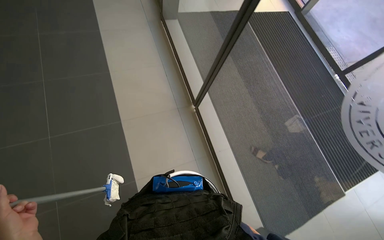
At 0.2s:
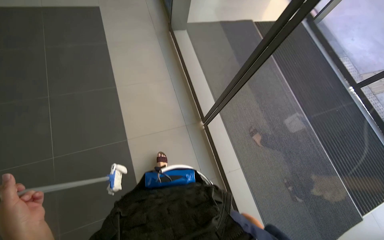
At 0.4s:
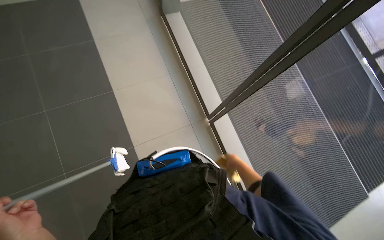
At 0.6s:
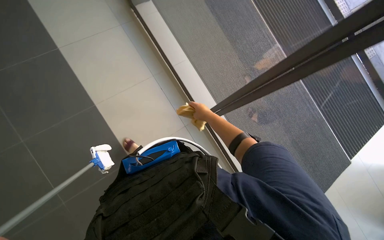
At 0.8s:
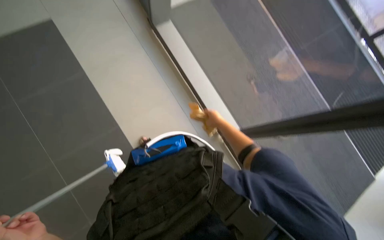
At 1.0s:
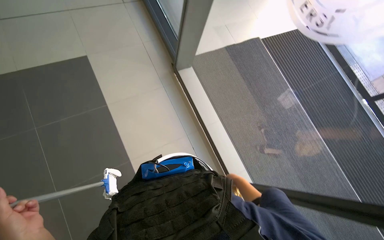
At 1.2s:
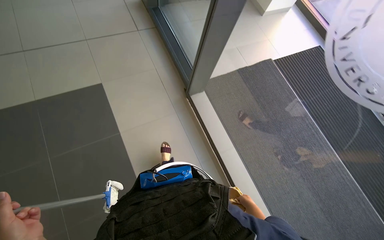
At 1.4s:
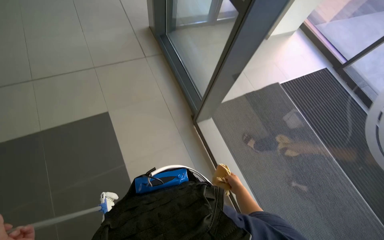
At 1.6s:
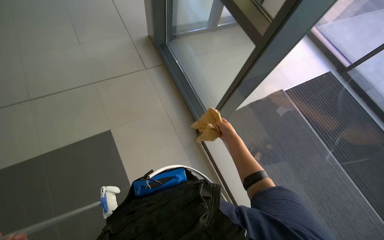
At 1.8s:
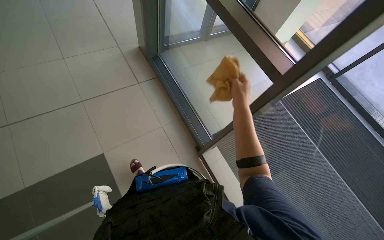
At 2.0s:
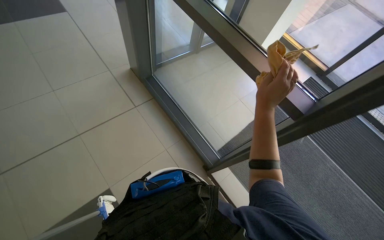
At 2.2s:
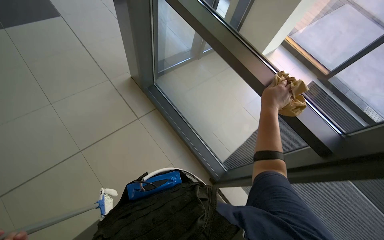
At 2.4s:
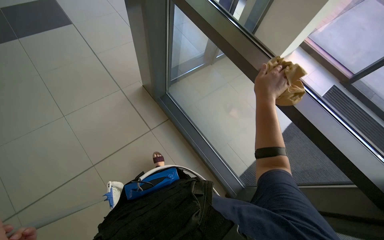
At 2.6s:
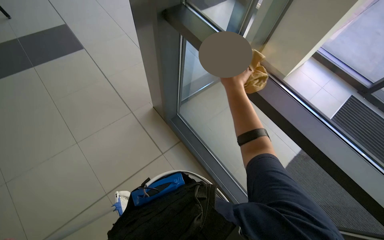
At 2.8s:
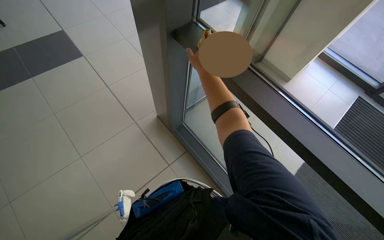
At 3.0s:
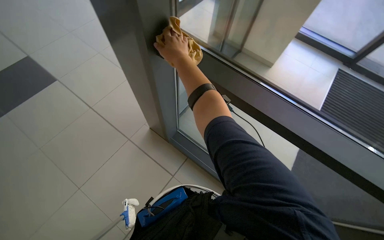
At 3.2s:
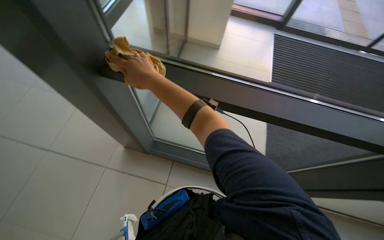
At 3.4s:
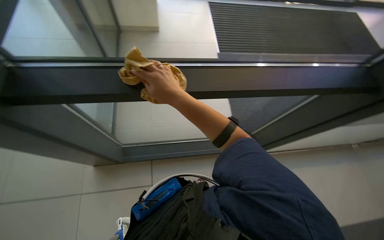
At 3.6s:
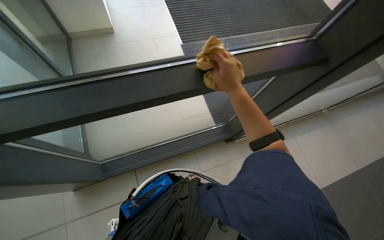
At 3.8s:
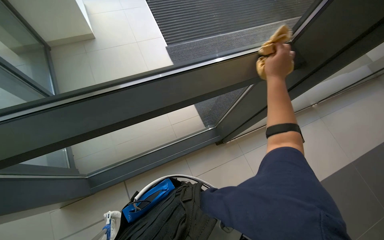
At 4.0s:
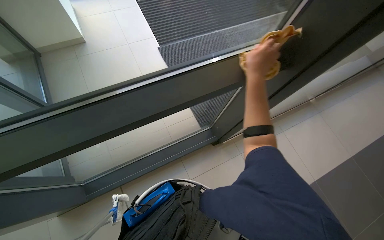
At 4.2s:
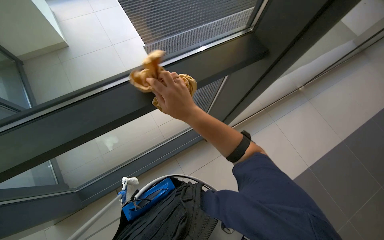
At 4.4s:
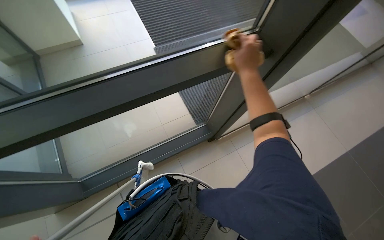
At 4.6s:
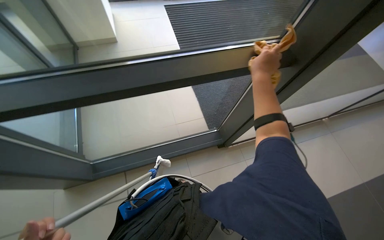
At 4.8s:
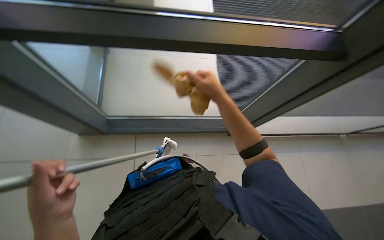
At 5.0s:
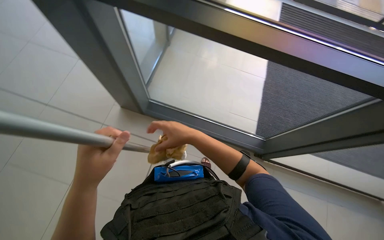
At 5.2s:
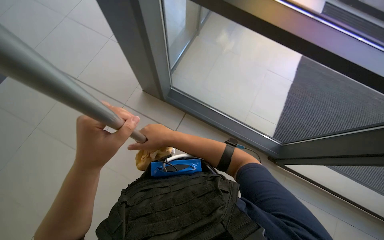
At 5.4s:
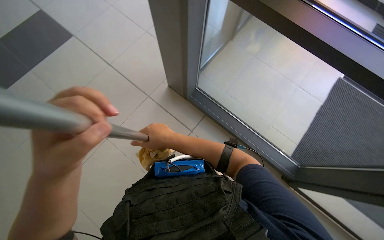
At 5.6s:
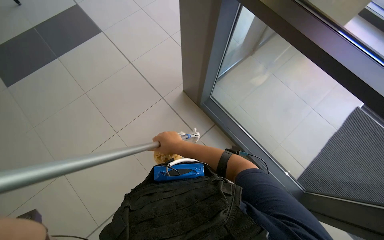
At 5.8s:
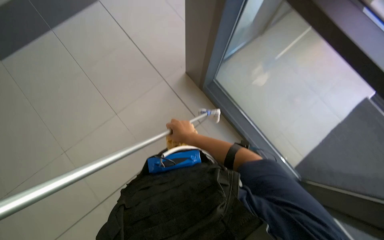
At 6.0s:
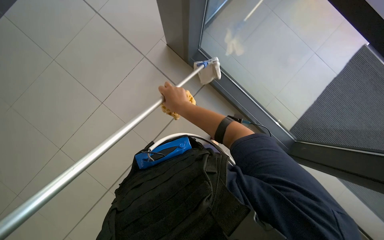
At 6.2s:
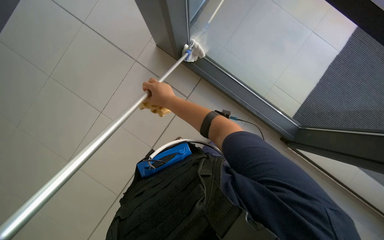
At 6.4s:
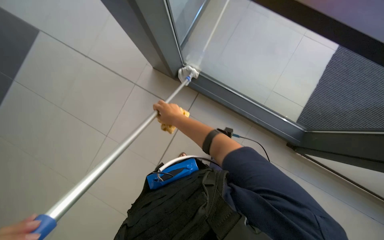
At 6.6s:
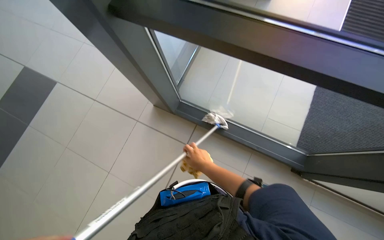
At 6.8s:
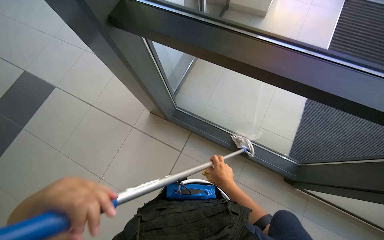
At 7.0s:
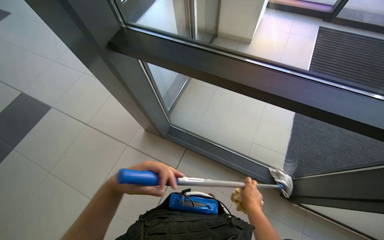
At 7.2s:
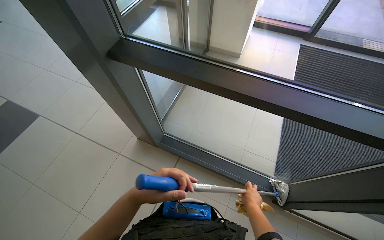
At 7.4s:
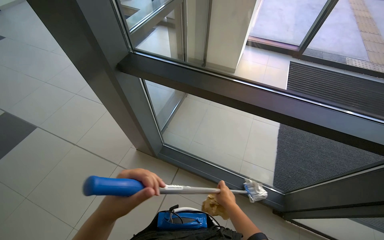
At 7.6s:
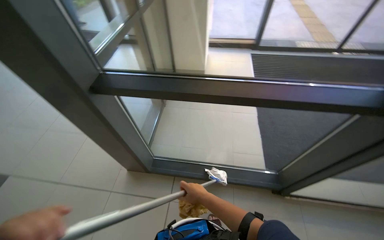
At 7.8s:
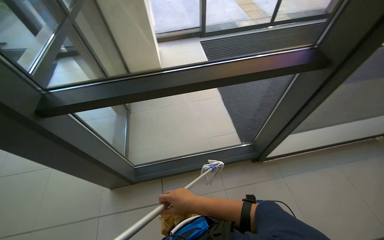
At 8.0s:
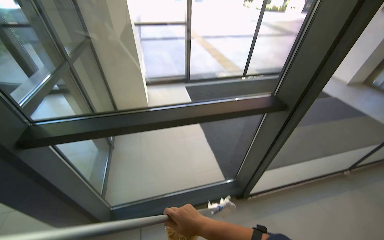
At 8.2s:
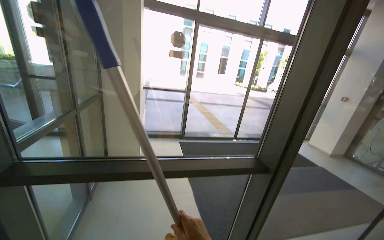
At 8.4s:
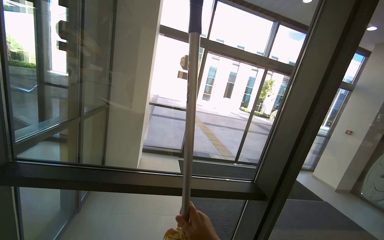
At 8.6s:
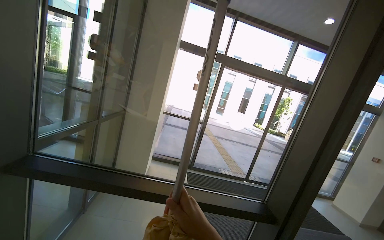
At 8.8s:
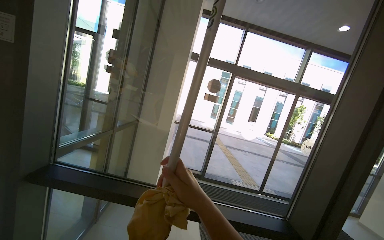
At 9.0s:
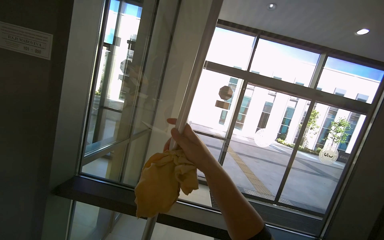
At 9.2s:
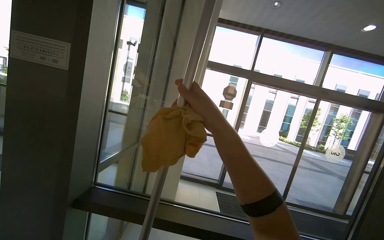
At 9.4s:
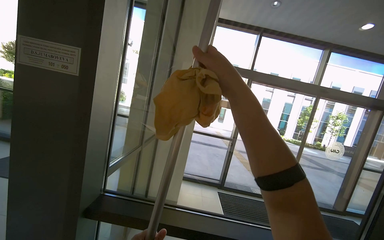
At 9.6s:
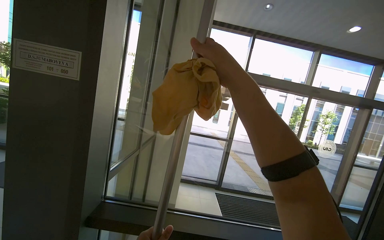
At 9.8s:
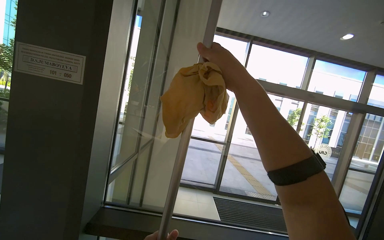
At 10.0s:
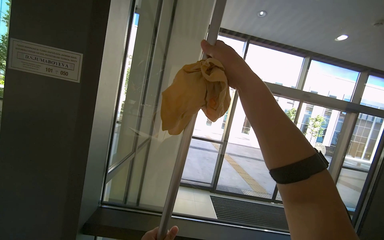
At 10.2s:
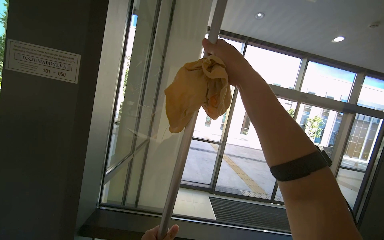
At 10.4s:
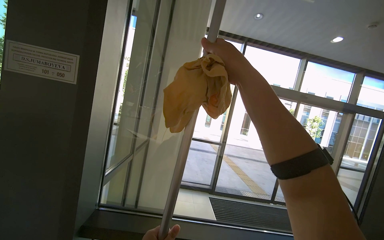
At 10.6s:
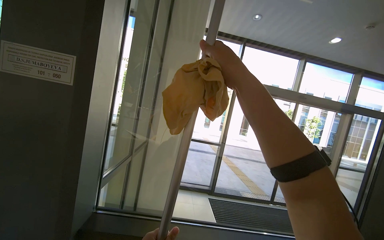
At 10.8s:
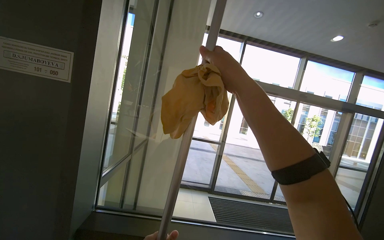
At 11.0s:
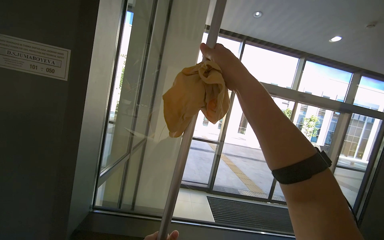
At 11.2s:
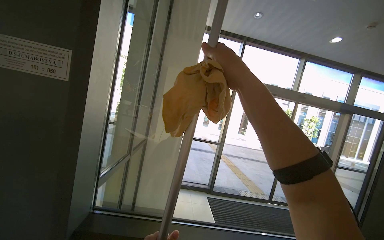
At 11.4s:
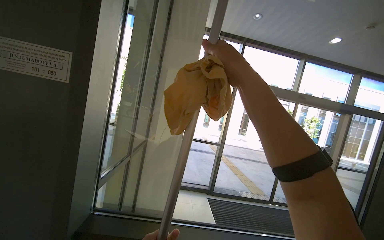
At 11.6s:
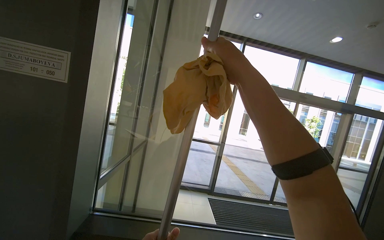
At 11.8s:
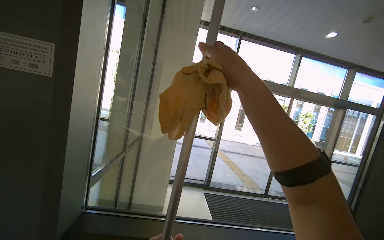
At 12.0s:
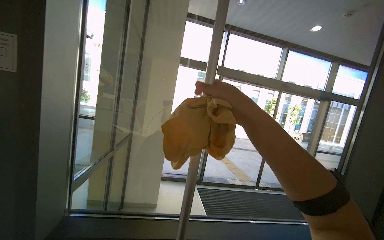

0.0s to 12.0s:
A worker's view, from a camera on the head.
Job: cleaning windows.
The whole recording: Cleaning large windows. The worker cleans large glass windows and their frames using a cloth and a squeegee on a pole.
0.0s to 1.6s: The view tips upward by about 30 degrees.
1.6s to 3.0s: The camera travels some 80 cm.
3.0s to 4.4s: The wearer's head swings about 55 degrees to the right.
4.4s to 6.0s: The wearer looks roughly 60 degrees further to the left. The camera pitches downward, by approximately 20 degrees.
6.0s to 7.6s: The wearer looks roughly 20 degrees further upward. The scene rotates counterclockwise by approximately 25 degrees. The right hand moves down the picture, roughly 15 cm.
7.6s to 9.0s: The camera pitches upward, by approximately 50 degrees.
9.0s to 10.4s: The right hand travels up the picture by about 30 cm.
10.4s to 12.0s: The right hand heads down the picture, covering roughly 10 cm.

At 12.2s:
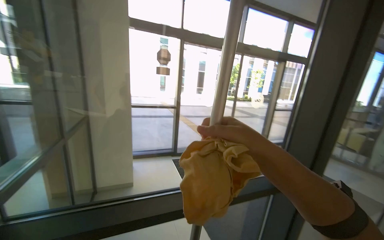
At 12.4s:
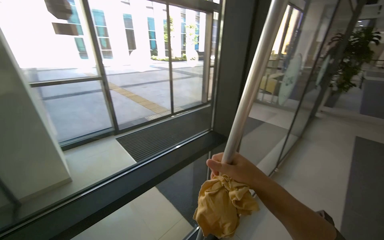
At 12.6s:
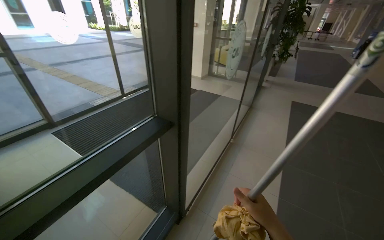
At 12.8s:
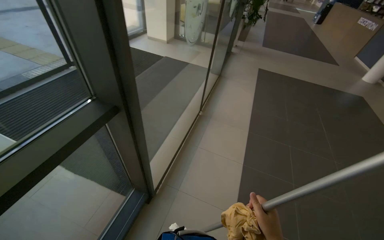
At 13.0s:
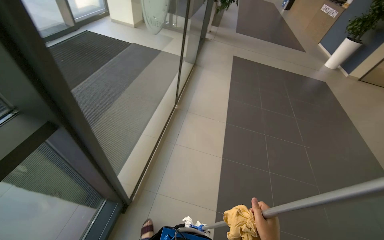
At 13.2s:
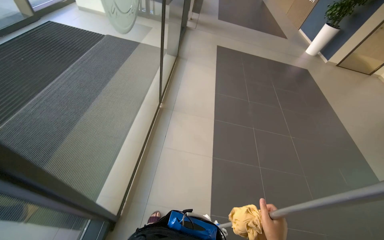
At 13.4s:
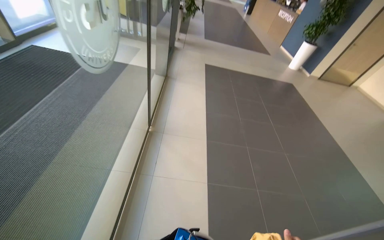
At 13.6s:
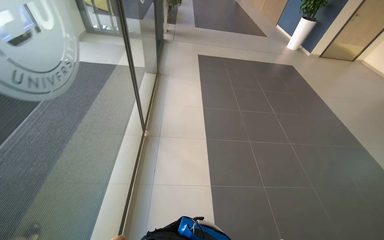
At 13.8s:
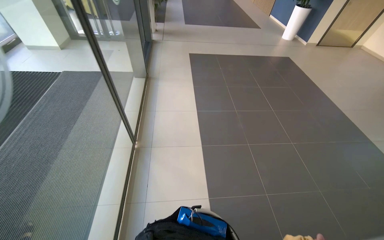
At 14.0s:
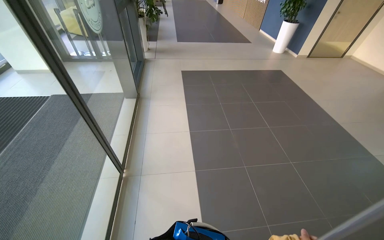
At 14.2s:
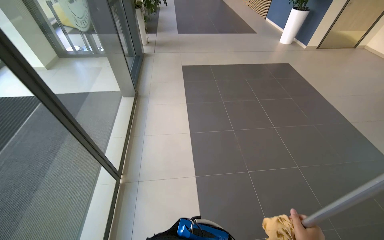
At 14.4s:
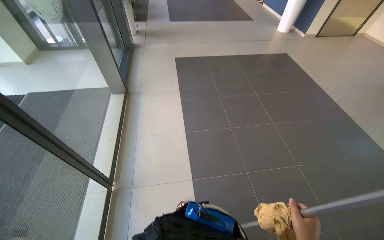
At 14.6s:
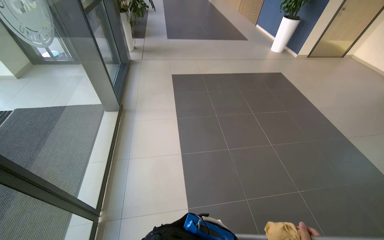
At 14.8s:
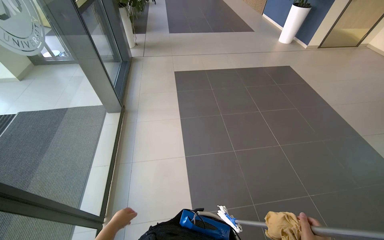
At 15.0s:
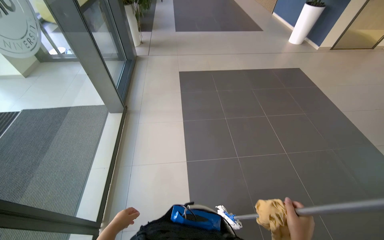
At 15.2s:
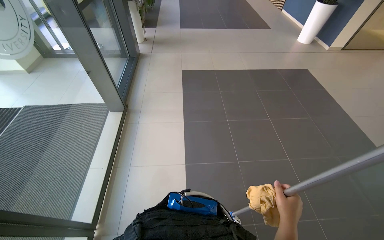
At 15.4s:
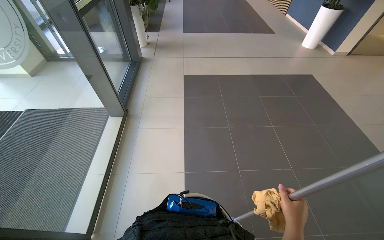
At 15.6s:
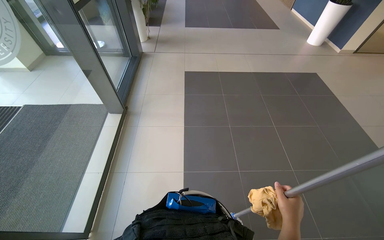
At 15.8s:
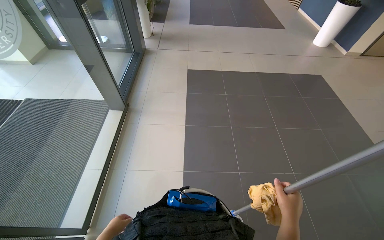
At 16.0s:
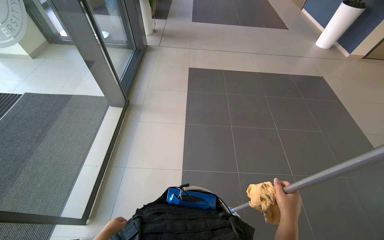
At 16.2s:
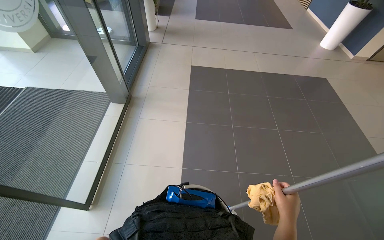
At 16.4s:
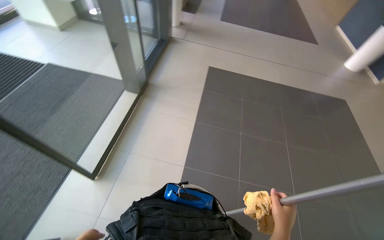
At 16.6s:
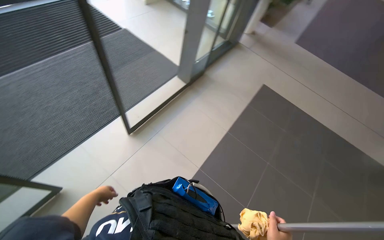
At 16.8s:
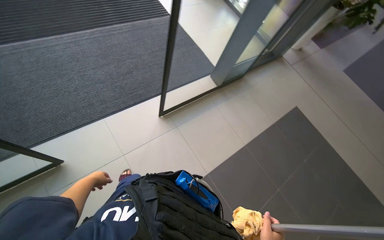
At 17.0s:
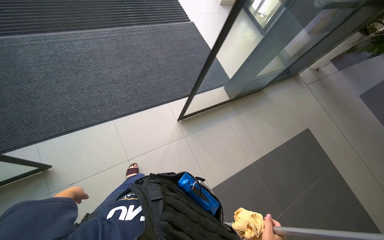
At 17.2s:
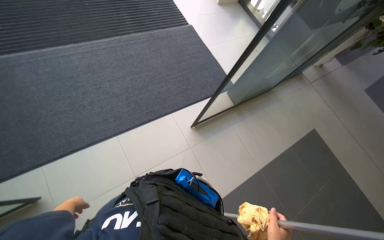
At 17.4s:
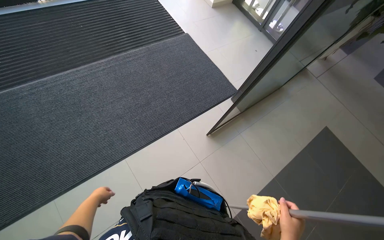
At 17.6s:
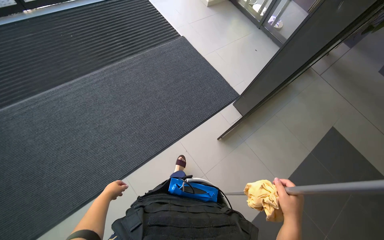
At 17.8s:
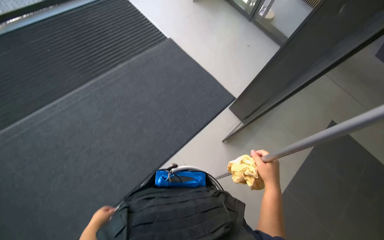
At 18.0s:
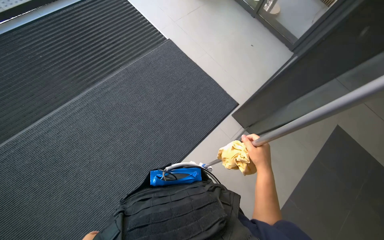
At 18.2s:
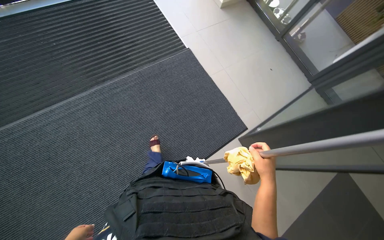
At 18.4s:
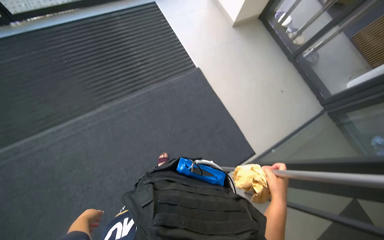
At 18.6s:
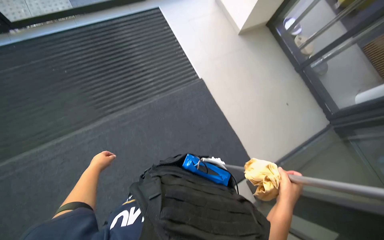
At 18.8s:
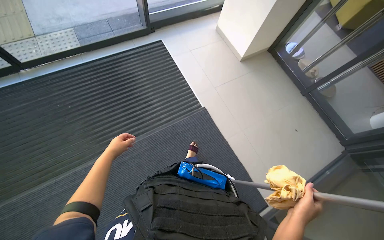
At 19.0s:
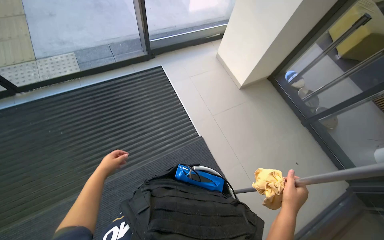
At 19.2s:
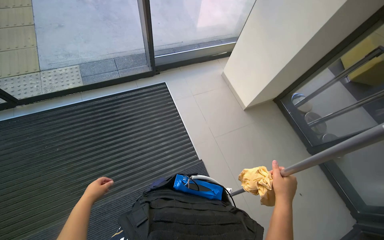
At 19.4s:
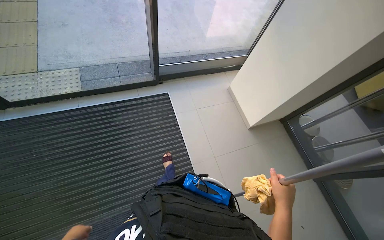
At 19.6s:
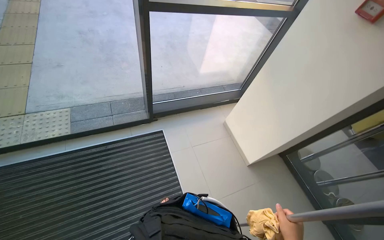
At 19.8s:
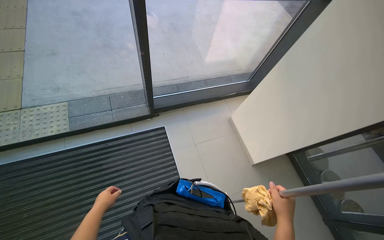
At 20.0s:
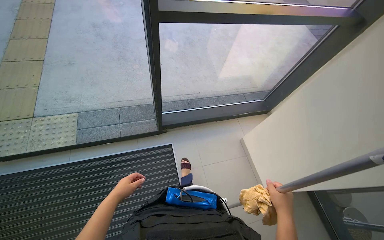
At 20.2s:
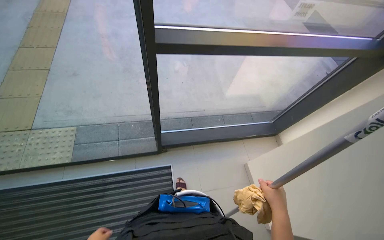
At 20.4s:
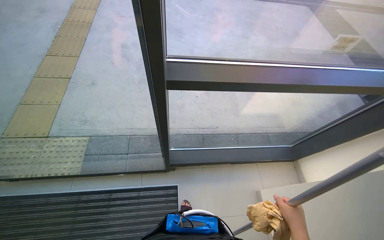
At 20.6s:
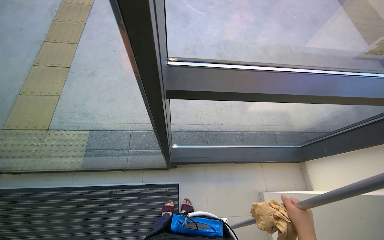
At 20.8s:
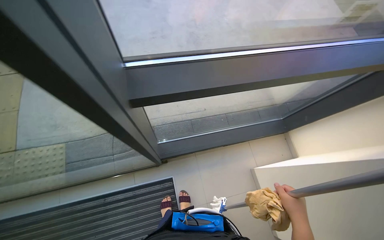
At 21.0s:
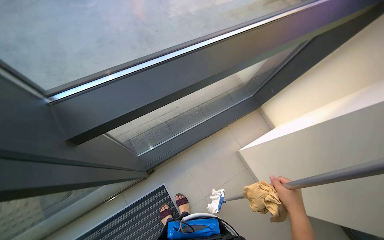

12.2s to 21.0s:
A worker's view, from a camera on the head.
Job: cleaning windows.
The whole recording: Cleaning large windows. The worker cleans large glass windows and their frames using a cloth and a squeegee on a pole.
12.2s to 13.6s: The camera travels approximately 1 m. The head rotates about 70 degrees to the right. The view tips downward by roughly 40 degrees.
13.6s to 15.2s: The camera travels roughly 1 m.
15.2s to 16.6s: The head rotates about 45 degrees to the left.
16.6s to 18.0s: The camera travels approximately 70 cm.
18.0s to 19.6s: The head travels about 1 m.
19.6s to 21.0s: The camera is carried about 1 m. The camera pitches downward, by approximately 15 degrees.
